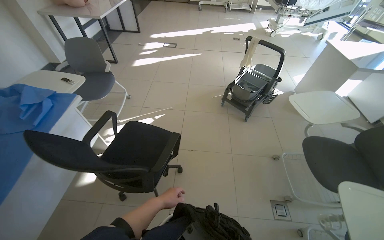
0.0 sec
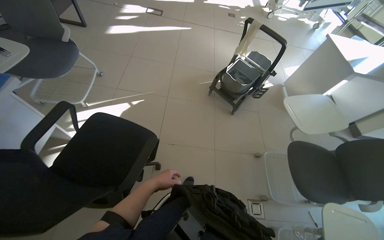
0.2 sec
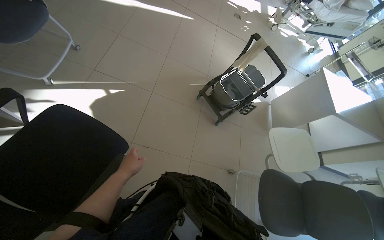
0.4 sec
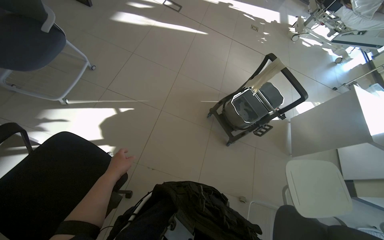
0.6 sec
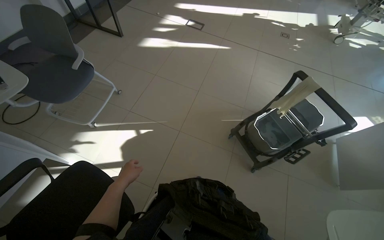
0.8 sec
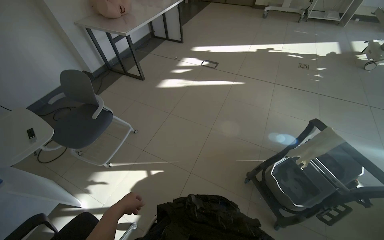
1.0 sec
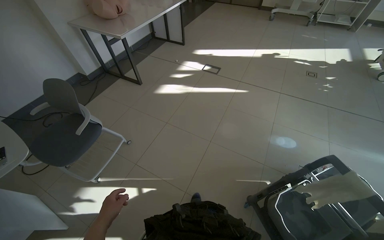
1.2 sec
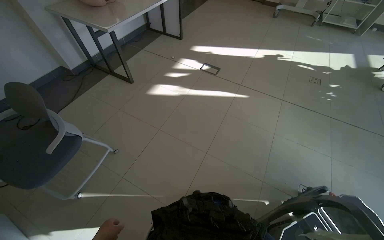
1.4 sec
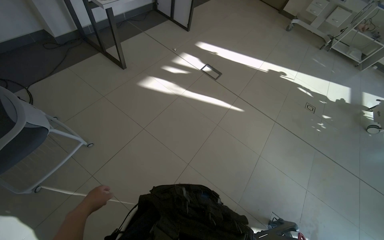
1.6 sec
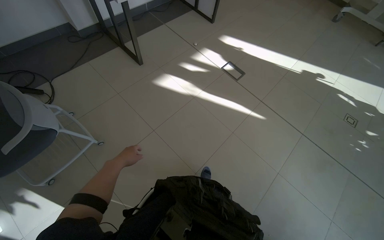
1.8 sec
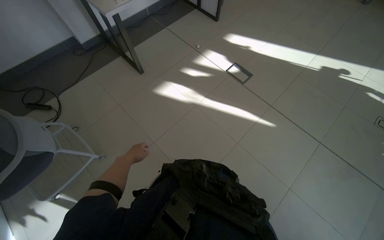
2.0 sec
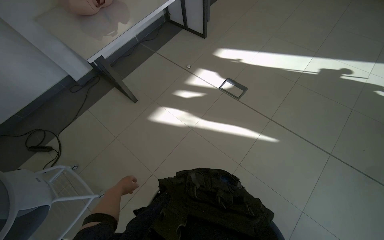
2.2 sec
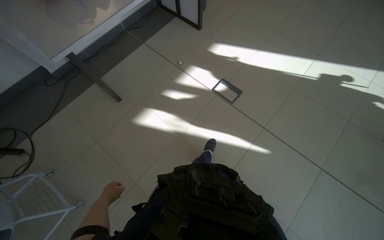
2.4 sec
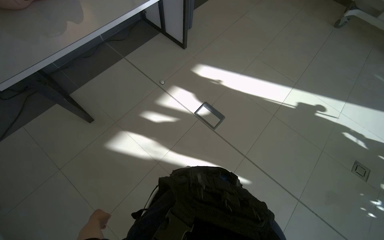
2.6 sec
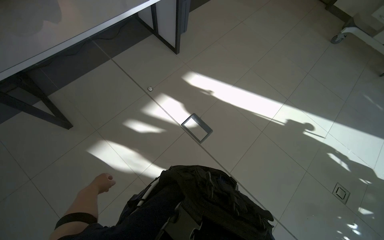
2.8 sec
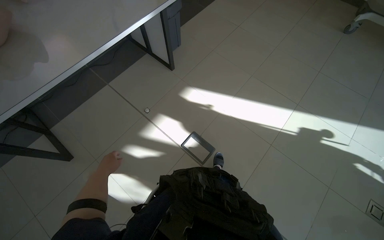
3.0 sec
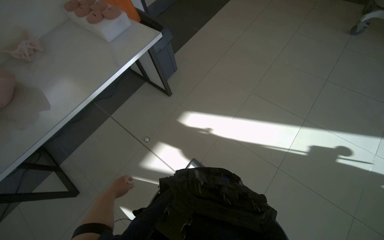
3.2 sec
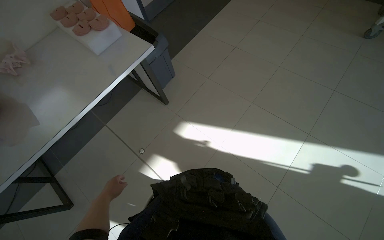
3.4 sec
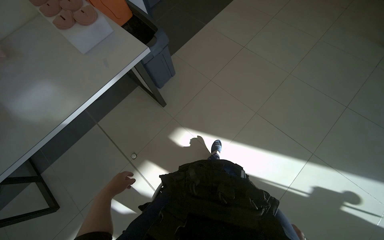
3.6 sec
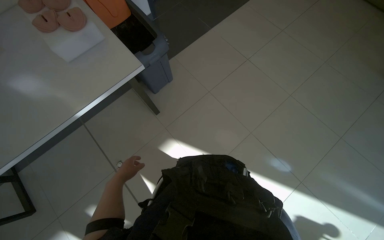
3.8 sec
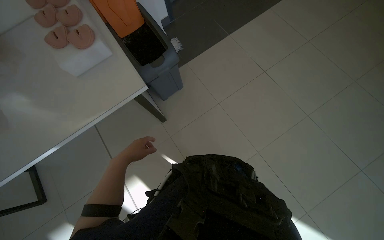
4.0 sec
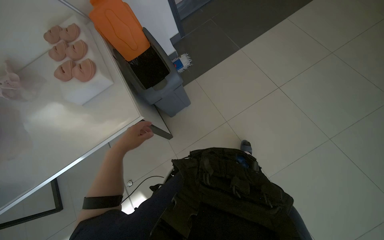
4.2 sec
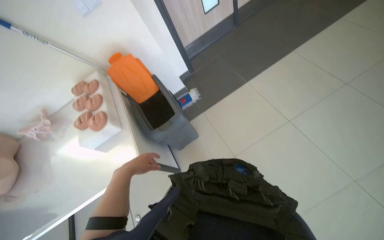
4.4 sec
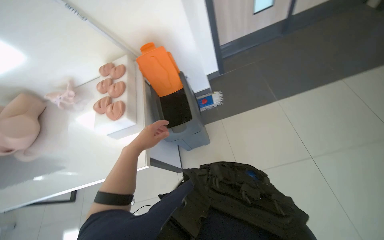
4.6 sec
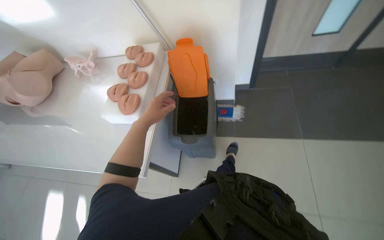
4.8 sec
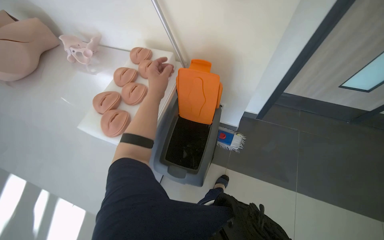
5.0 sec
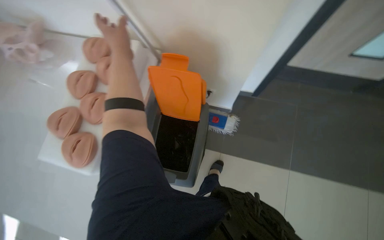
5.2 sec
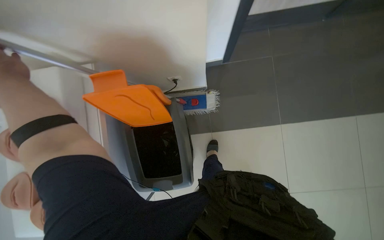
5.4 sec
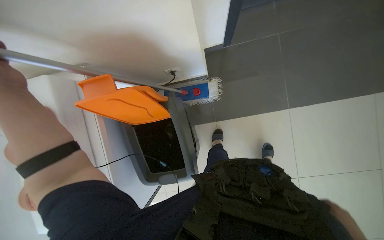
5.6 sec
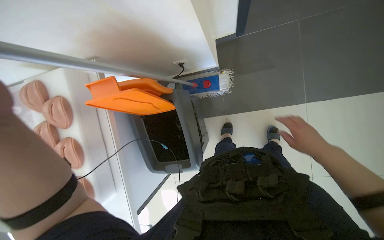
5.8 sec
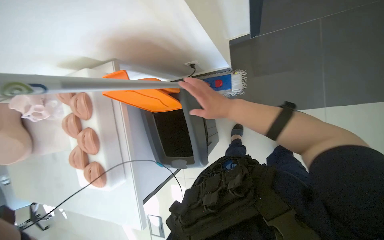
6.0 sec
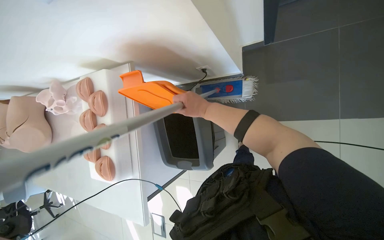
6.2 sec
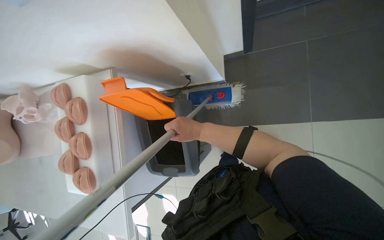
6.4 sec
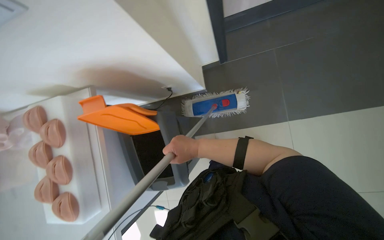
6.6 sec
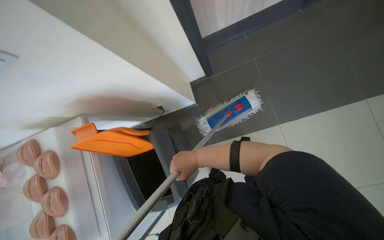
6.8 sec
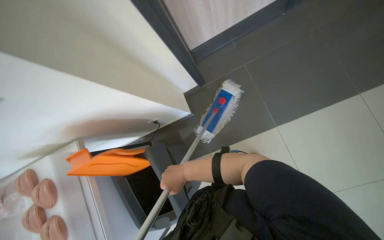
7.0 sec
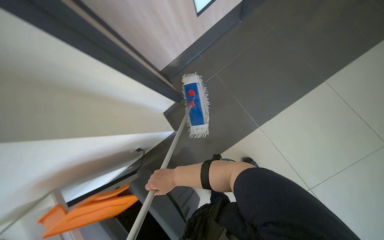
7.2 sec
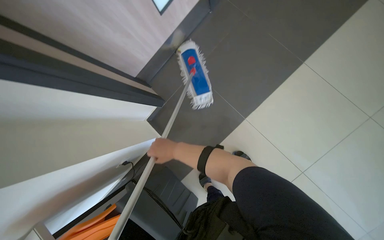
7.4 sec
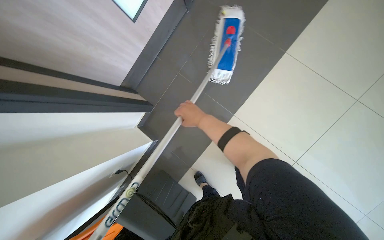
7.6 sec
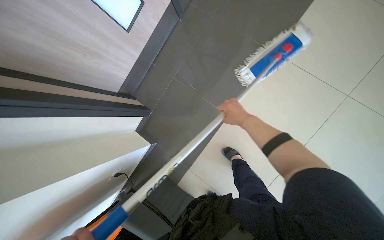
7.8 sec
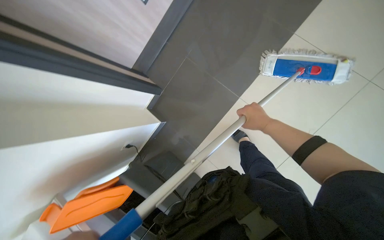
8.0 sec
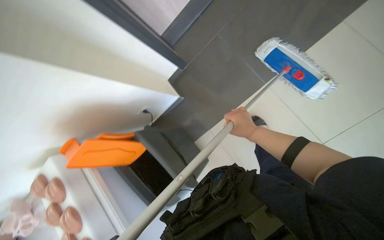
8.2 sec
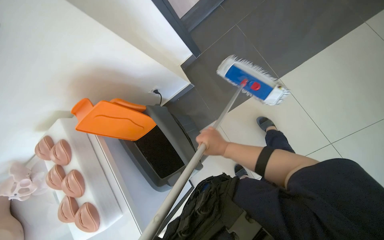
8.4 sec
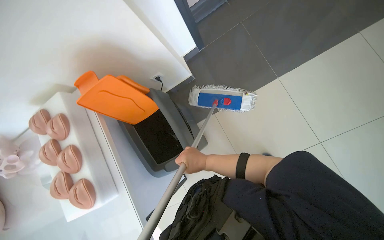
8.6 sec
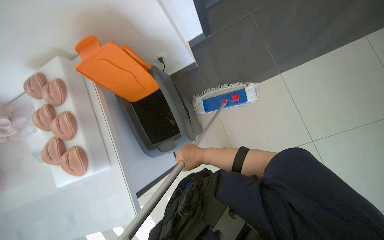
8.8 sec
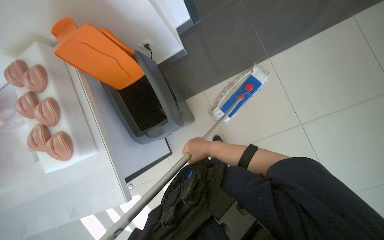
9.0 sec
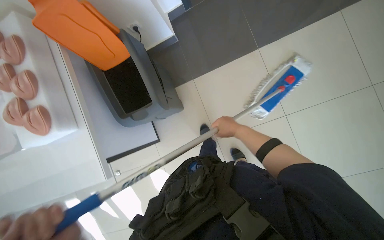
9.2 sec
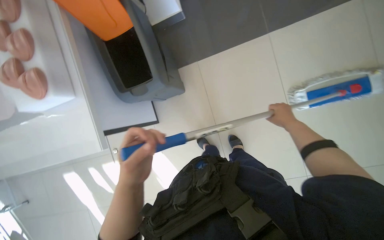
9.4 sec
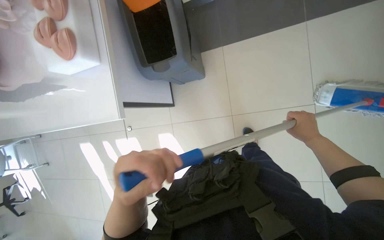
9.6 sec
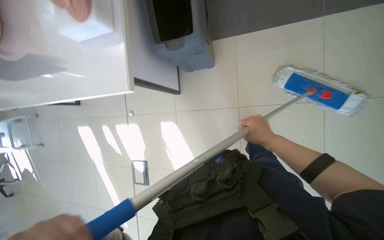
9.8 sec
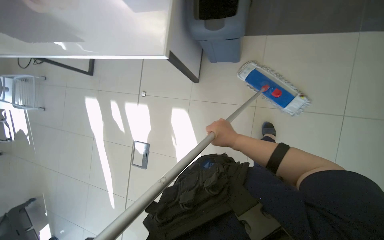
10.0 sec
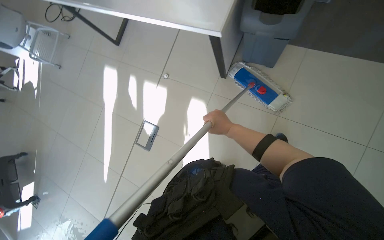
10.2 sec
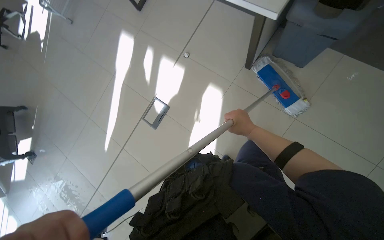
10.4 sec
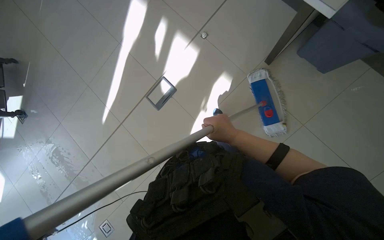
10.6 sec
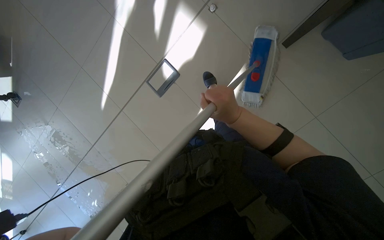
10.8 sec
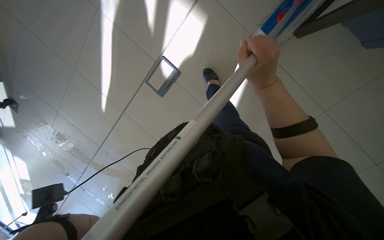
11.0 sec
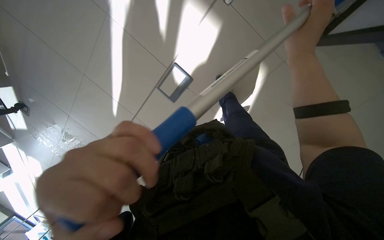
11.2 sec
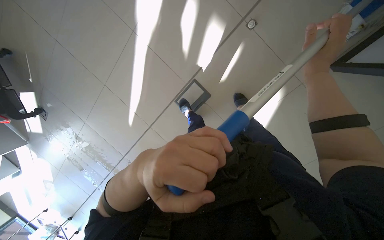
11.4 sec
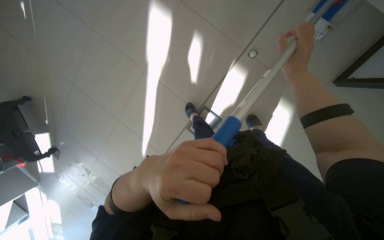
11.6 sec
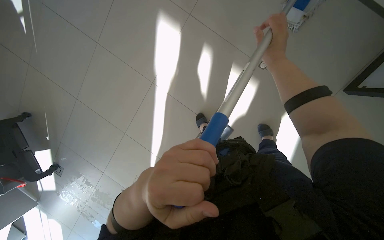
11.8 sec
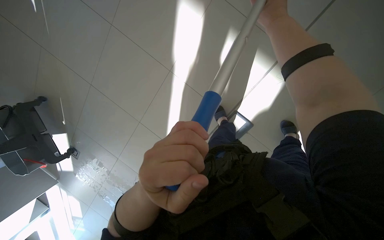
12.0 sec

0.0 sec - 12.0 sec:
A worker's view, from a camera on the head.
Job: mopping floor.
The whole recording: Mopping the room floor. The worker mops the tiled floor in the room, moving around furniture and equipment.
0.0 sec - 1.6 sec: The head travels approximately 1.5 m. The scene turns approximately 35 degrees clockwise in the picture.
1.6 sec - 3.0 sec: The wearer moves roughly 1.5 m.
3.0 sec - 4.4 sec: The wearer moves about 1.5 m. The head turns to the left by some 30 degrees.
4.4 sec - 6.0 sec: The camera is carried some 1 m. The head turns to the left by roughly 35 degrees. The view tips downward by approximately 45 degrees.
6.0 sec - 7.6 sec: The head turns to the right by about 45 degrees. The wearer looks about 15 degrees further upward.
7.6 sec - 9.0 sec: The view tilts roughly 15 degrees downward. The right hand heads down the picture, covering about 40 cm, and goes to the right and returns, some 20 cm each way.
9.0 sec - 10.4 sec: The camera travels approximately 70 cm. The view tips downward by about 15 degrees. The scene turns some 55 degrees clockwise in the picture.
10.4 sec - 12.0 sec: The head travels about 1 m. The view tips downward by about 25 degrees.

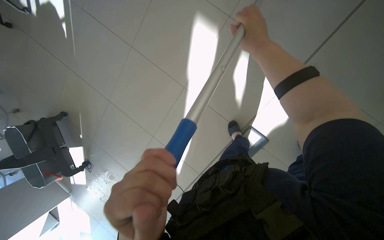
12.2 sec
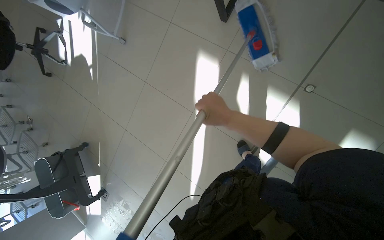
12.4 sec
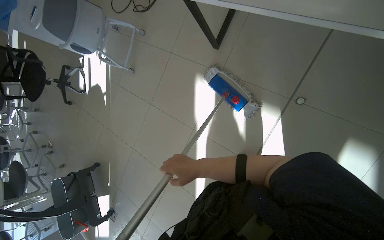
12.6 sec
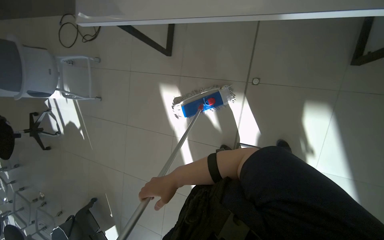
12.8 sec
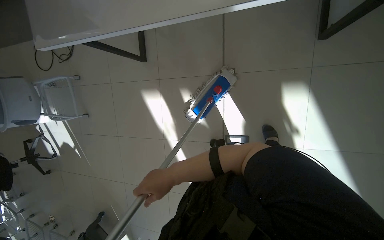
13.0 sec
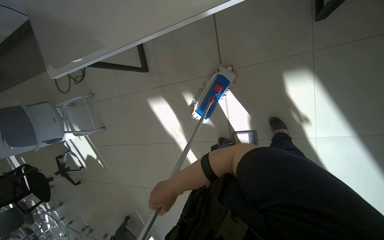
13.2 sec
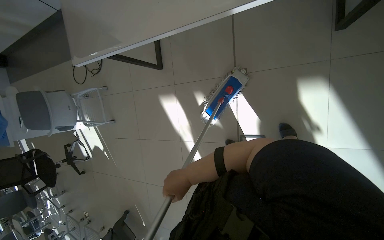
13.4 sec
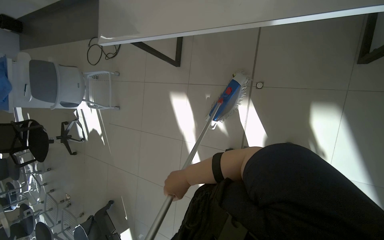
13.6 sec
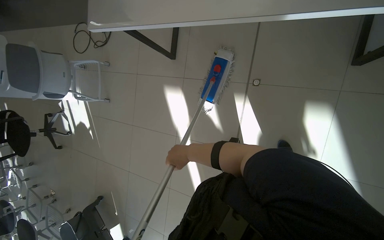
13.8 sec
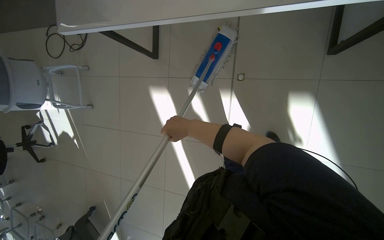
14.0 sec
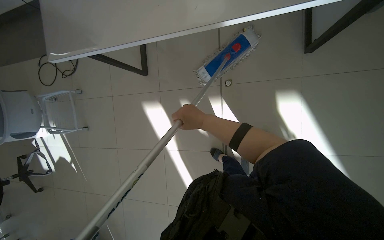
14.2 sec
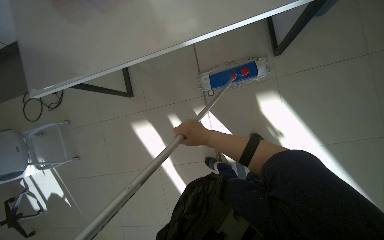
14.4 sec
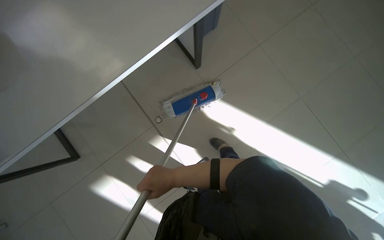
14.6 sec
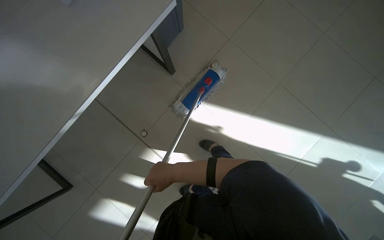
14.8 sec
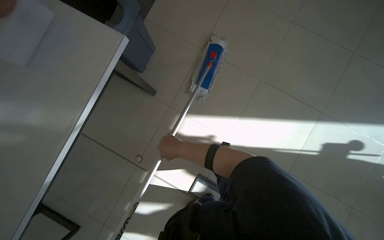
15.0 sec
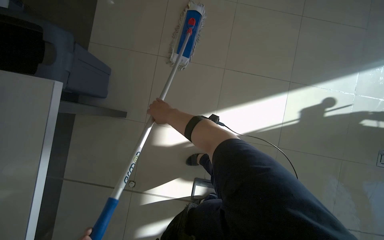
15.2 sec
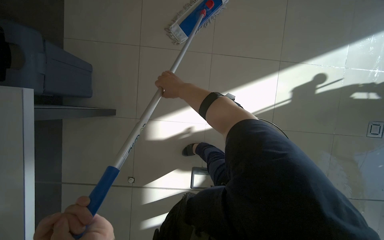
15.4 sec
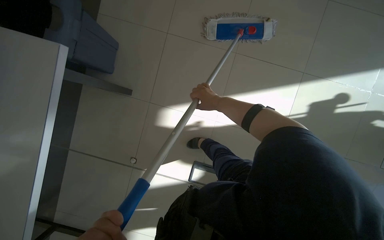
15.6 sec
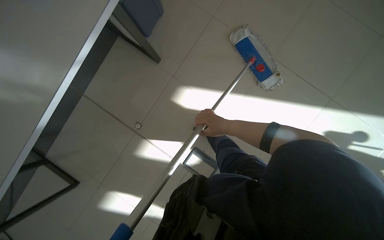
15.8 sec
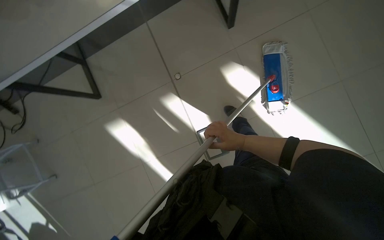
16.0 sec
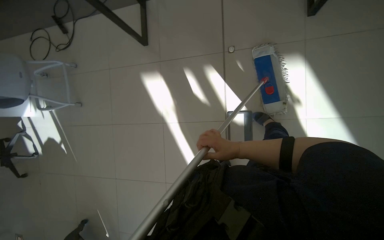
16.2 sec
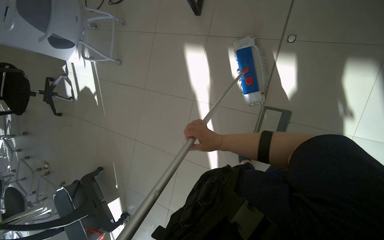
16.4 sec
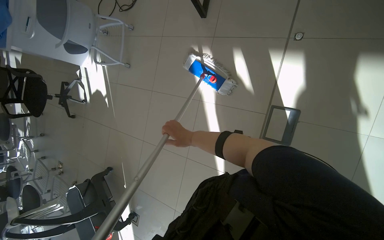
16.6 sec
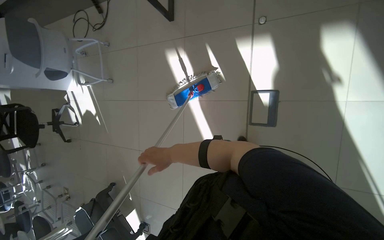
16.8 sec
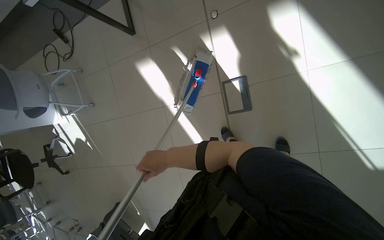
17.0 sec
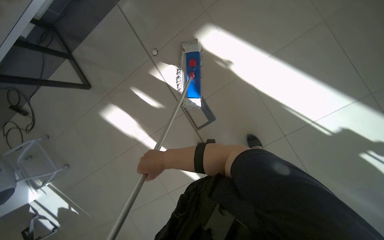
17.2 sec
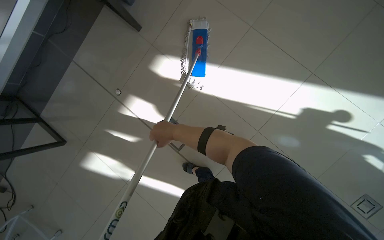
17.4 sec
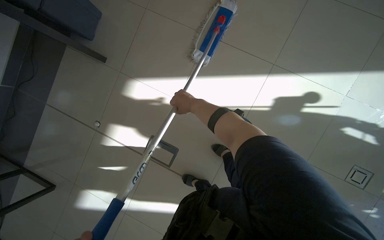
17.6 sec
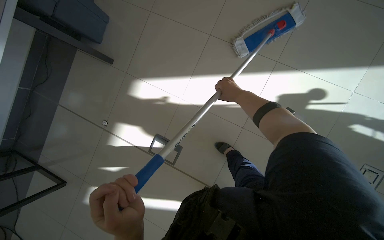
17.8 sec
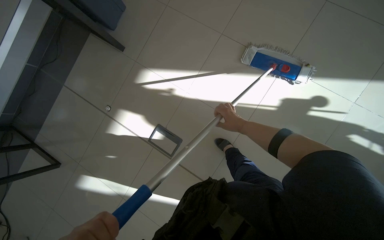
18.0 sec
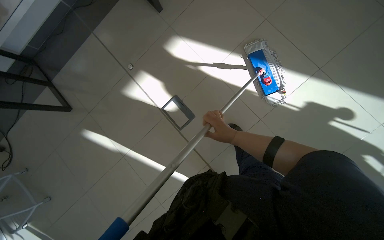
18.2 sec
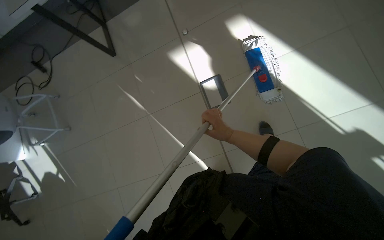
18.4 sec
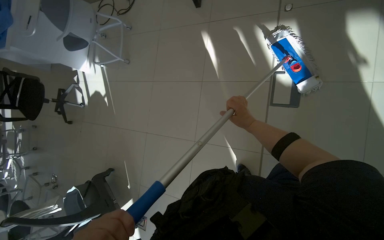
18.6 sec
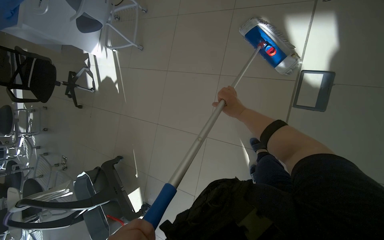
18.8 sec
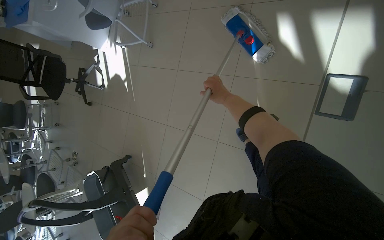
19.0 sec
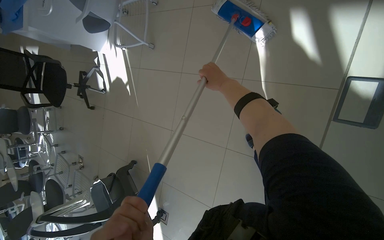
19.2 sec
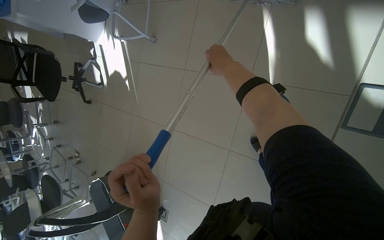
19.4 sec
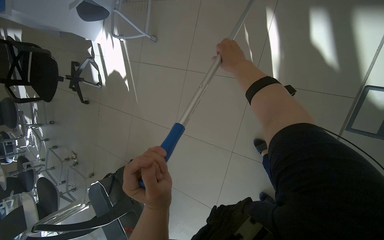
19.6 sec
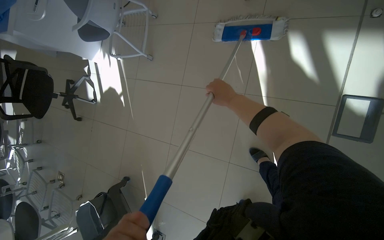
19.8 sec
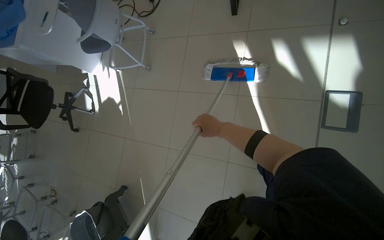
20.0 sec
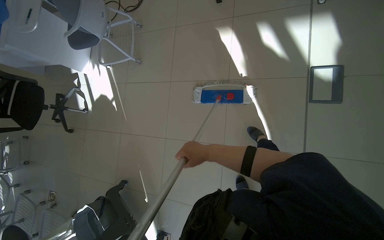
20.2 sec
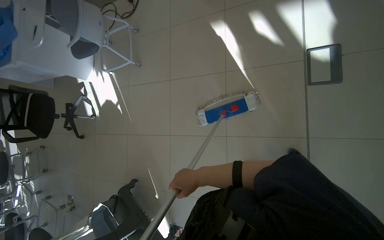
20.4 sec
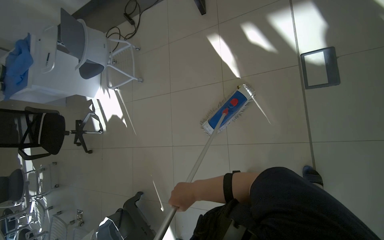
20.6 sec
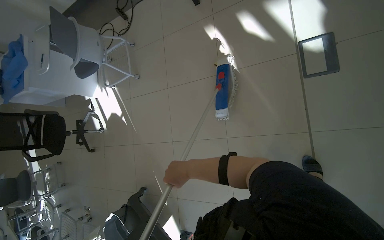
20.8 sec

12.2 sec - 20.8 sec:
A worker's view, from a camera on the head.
Job: mopping floor.
The whole recording: Mopping the room floor. The worker mops the tiled floor in the room, moving around furniture and equipment.
12.2 sec - 13.6 sec: The camera travels roughly 50 cm. The camera pitches upward, by some 20 degrees.
13.6 sec - 15.0 sec: The wearer's head swings some 65 degrees to the right.
15.0 sec - 16.6 sec: The wearer's head swings some 50 degrees to the left. The view tips downward by approximately 15 degrees.
16.6 sec - 18.0 sec: The wearer moves about 60 cm. The wearer looks roughly 20 degrees further upward. Everything in view rotates about 70 degrees counterclockwise.
18.0 sec - 19.4 sec: The wearer moves approximately 1 m. The wearer's head swings approximately 70 degrees to the left. The view tips downward by some 25 degrees.
19.4 sec - 20.8 sec: The wearer looks roughly 15 degrees further upward. The right hand travels down the picture by approximately 60 cm.
